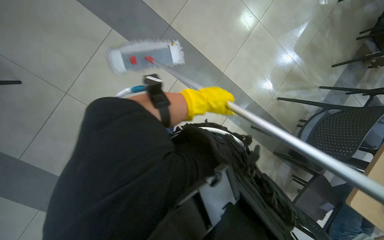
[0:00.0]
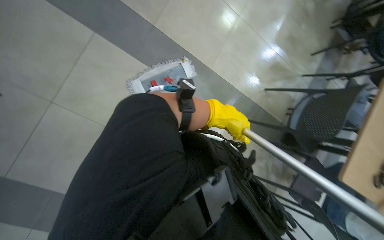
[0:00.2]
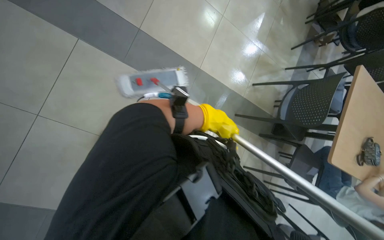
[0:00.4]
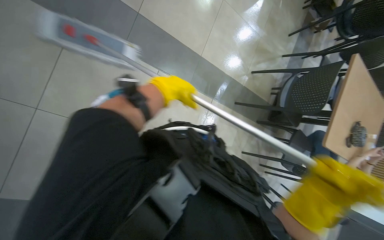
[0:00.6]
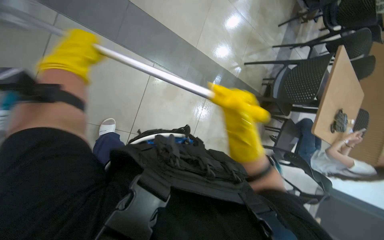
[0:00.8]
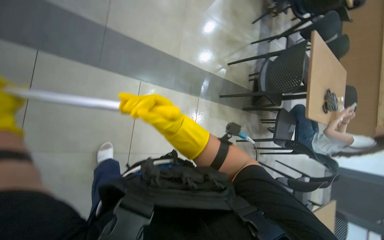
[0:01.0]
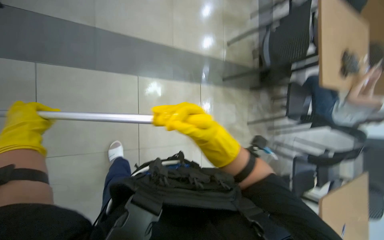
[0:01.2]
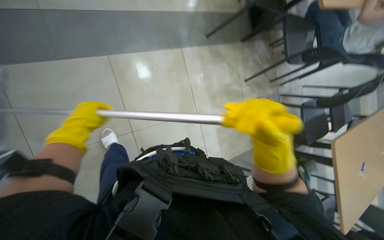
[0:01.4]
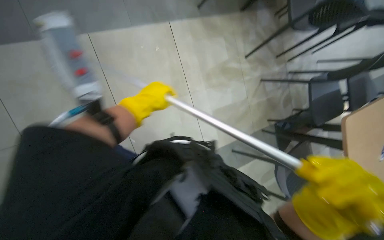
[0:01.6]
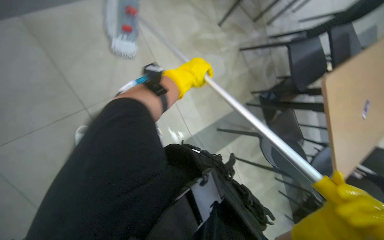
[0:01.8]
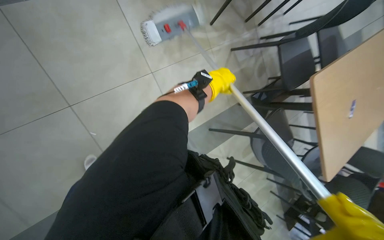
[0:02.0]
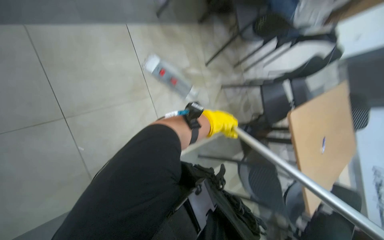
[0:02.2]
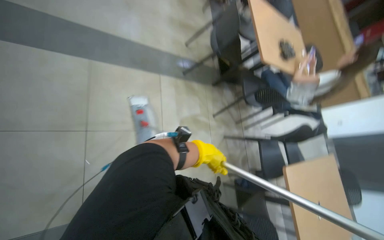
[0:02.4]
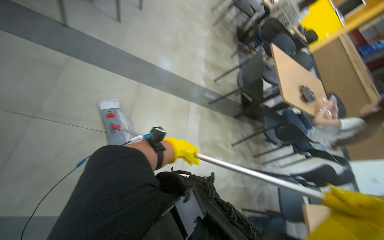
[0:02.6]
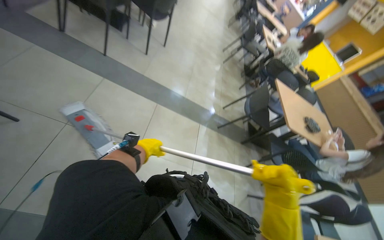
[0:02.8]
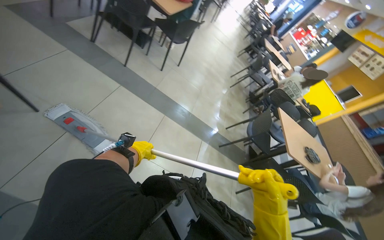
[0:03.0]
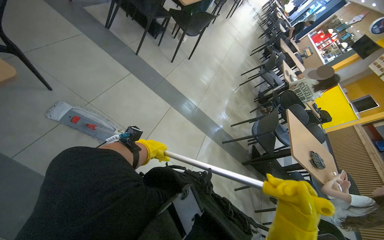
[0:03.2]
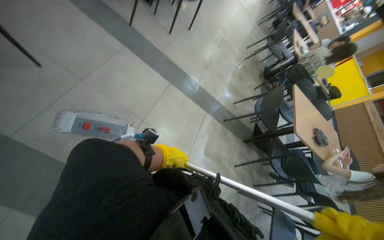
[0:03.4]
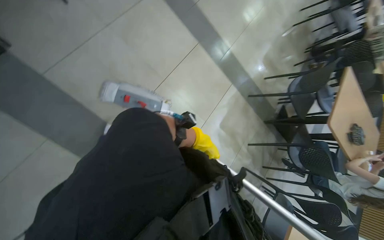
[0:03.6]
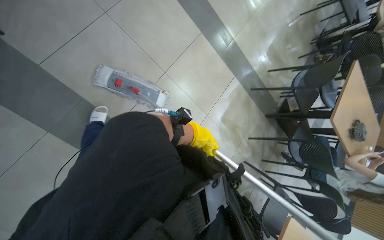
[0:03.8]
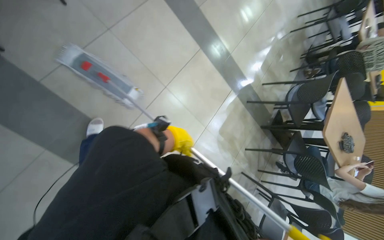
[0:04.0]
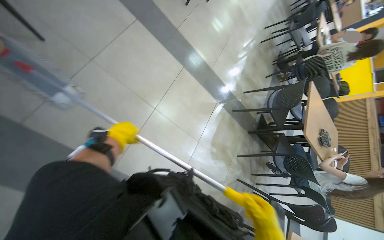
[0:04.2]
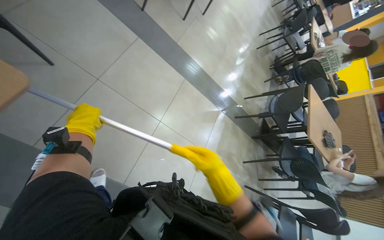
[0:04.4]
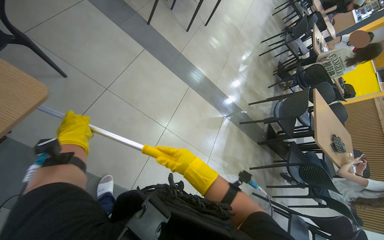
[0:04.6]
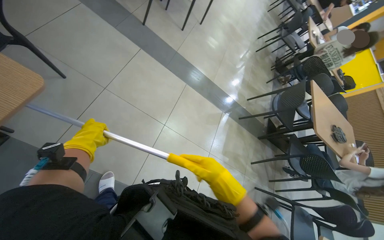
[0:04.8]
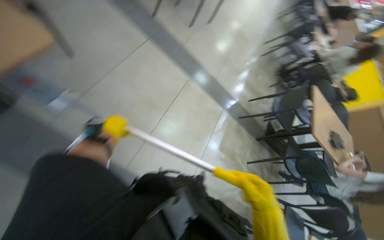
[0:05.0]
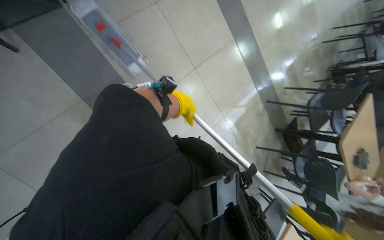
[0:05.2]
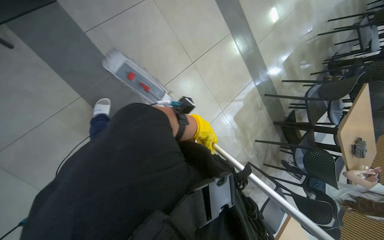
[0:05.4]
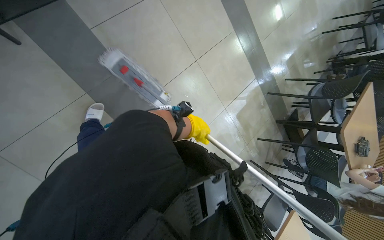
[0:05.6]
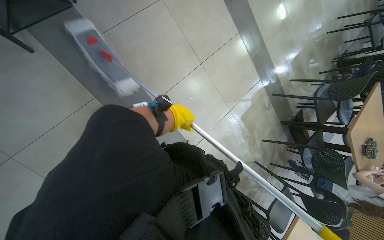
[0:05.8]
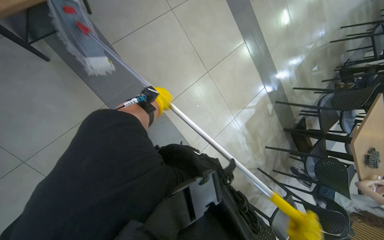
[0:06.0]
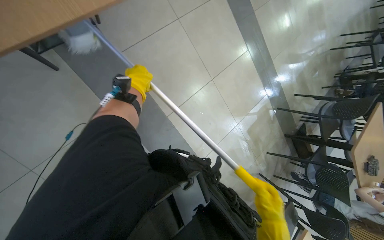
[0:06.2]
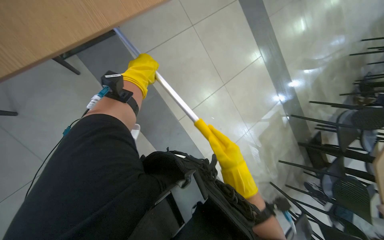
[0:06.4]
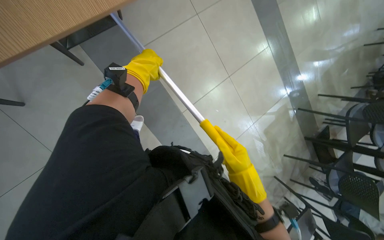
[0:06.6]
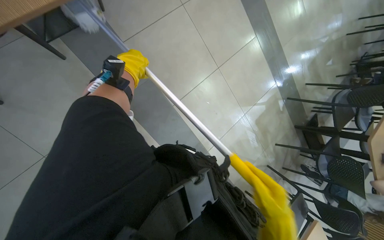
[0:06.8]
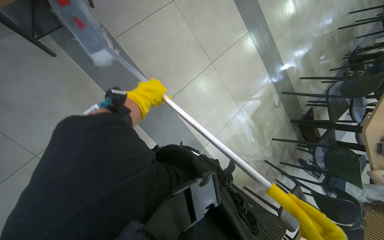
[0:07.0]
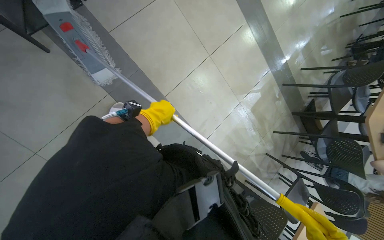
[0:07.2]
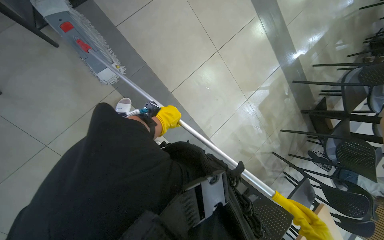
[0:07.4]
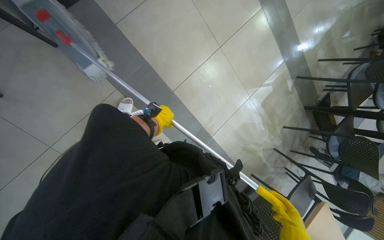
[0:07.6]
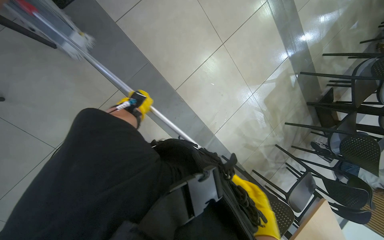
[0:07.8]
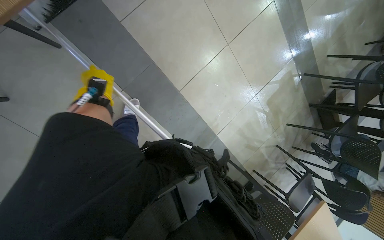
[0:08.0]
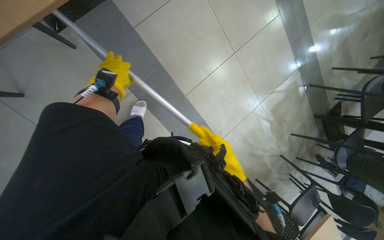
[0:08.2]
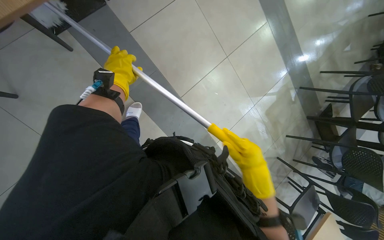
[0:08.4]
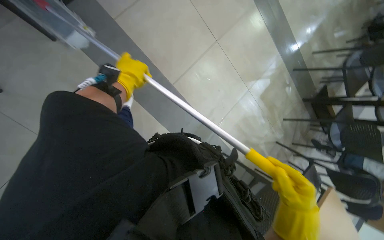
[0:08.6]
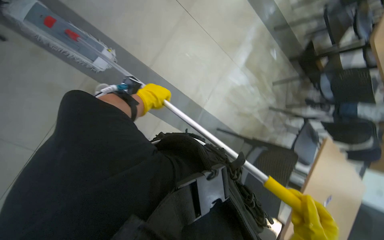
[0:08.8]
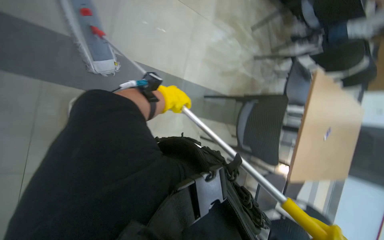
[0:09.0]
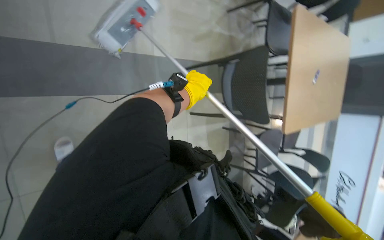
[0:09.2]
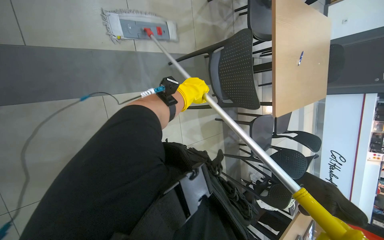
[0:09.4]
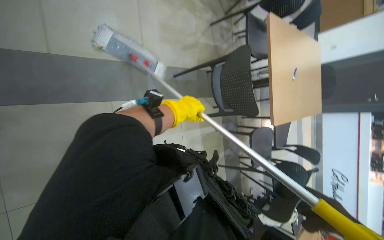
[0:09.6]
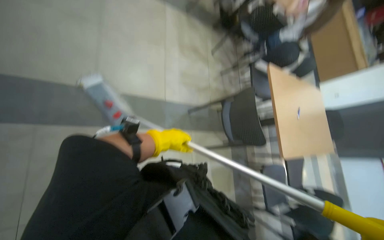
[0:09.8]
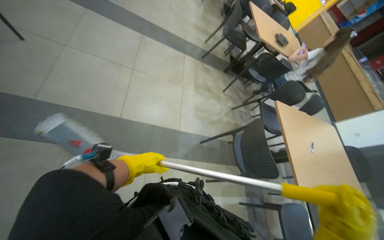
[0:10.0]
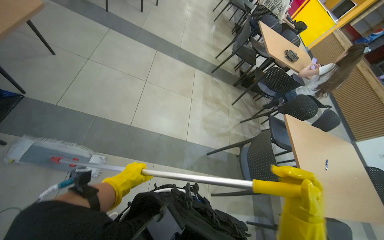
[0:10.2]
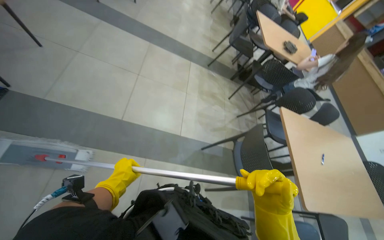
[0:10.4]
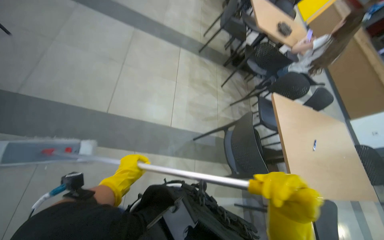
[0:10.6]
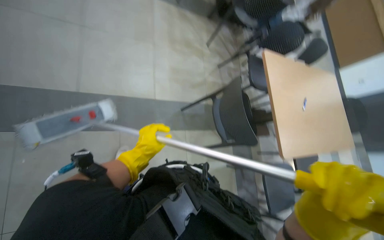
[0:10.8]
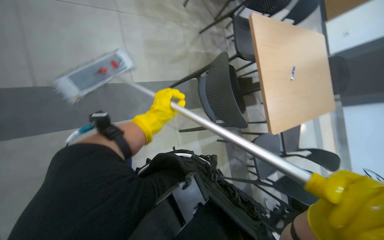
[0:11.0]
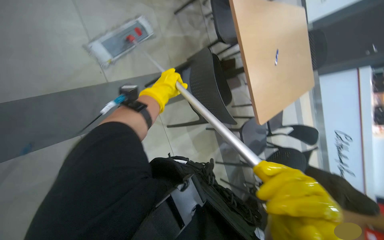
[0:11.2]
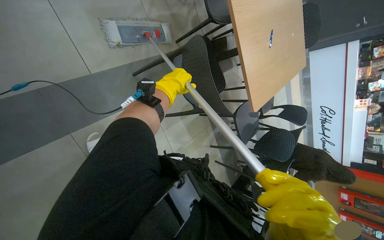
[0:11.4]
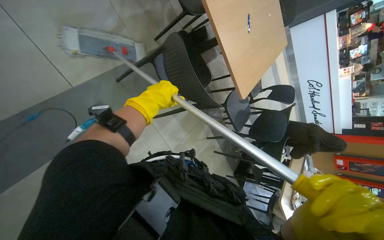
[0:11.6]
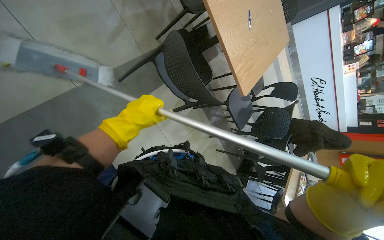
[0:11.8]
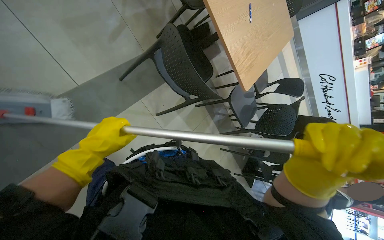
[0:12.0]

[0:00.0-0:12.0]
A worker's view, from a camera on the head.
Job: mopping floor.
The whole recording: Mopping the floor. The worker mops the floor with a flat mop, pausing to rinse and wring the mop head.
0:01.6 to 0:03.0: The wearer moves about 70 cm. The view tilts roughly 55 degrees upward. The scene rotates clockwise by about 30 degrees.
0:03.0 to 0:04.4: The view tips downward by approximately 20 degrees.
0:04.4 to 0:06.0: The head rotates approximately 25 degrees to the left.
0:07.6 to 0:09.0: The view tips downward by roughly 15 degrees. The scene rotates counterclockwise by approximately 30 degrees.
0:09.0 to 0:10.4: The camera pitches upward, by approximately 25 degrees.
0:10.4 to 0:12.0: The wearer moves about 40 cm. The head turns to the right by some 40 degrees. The view tilts about 50 degrees downward.

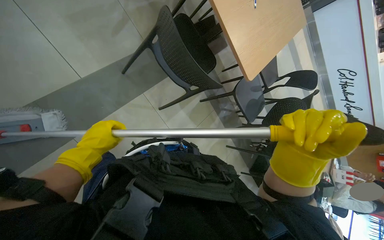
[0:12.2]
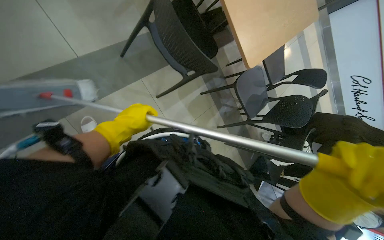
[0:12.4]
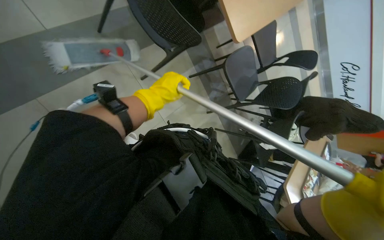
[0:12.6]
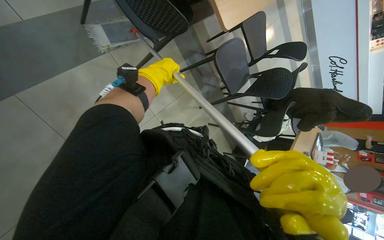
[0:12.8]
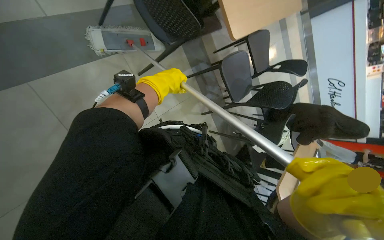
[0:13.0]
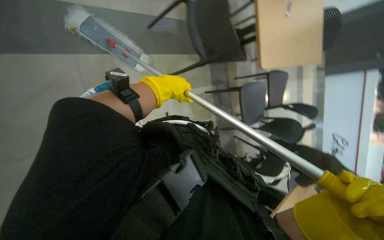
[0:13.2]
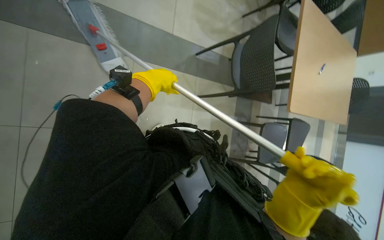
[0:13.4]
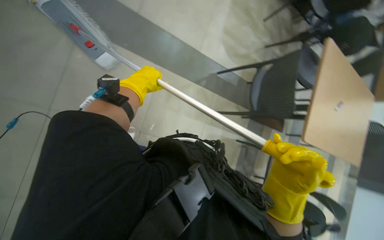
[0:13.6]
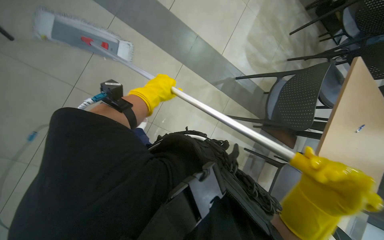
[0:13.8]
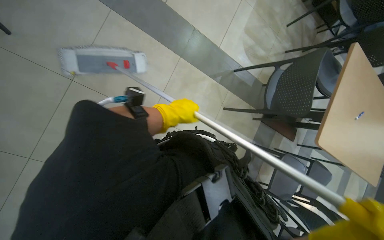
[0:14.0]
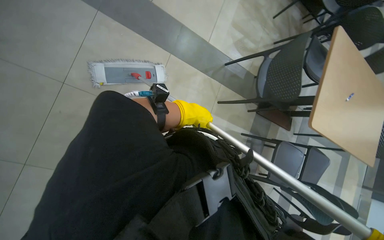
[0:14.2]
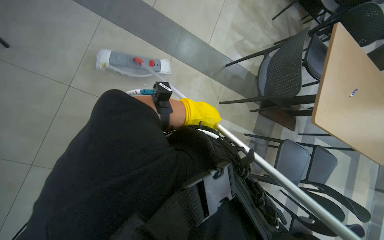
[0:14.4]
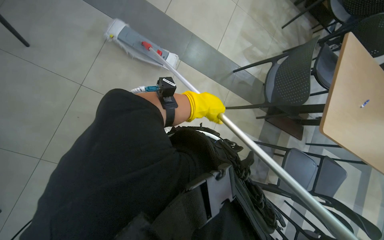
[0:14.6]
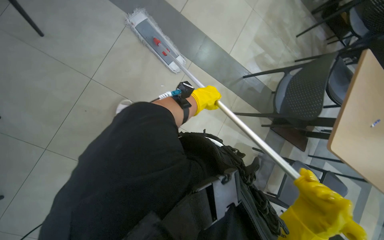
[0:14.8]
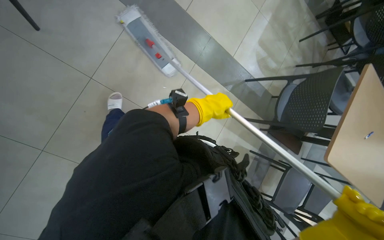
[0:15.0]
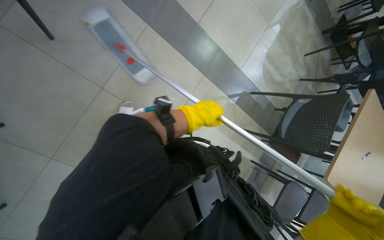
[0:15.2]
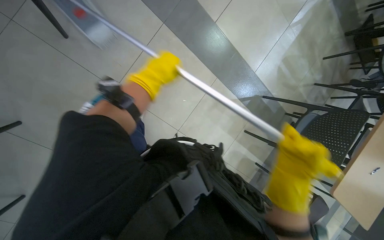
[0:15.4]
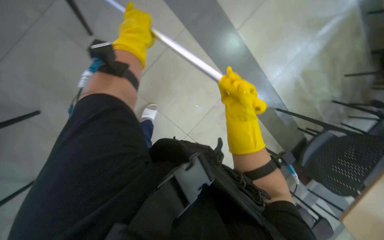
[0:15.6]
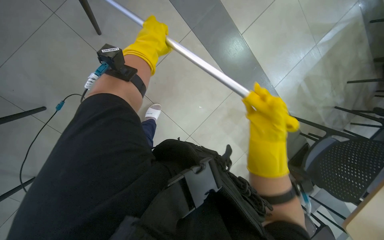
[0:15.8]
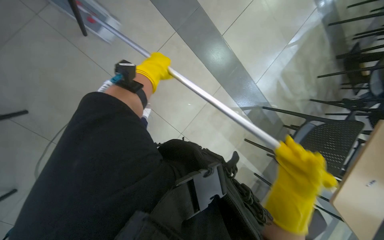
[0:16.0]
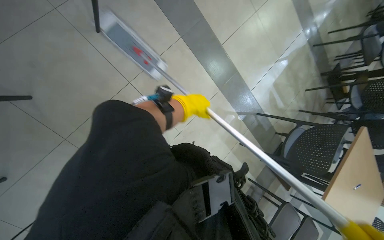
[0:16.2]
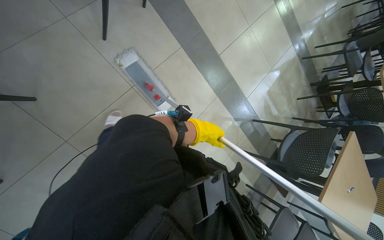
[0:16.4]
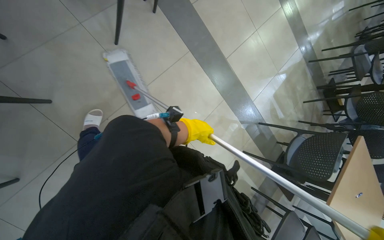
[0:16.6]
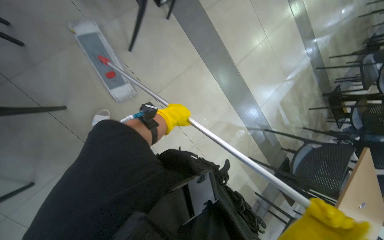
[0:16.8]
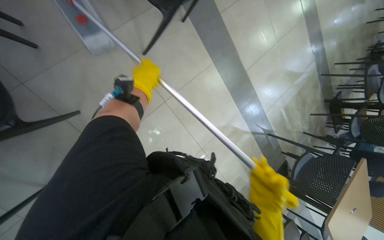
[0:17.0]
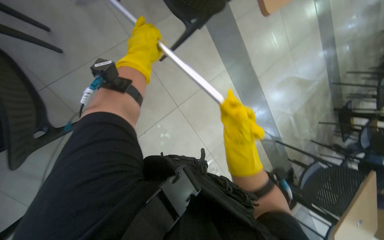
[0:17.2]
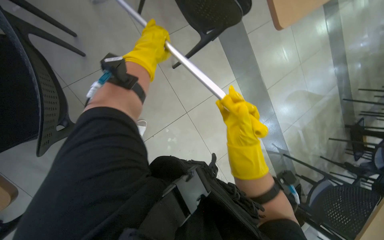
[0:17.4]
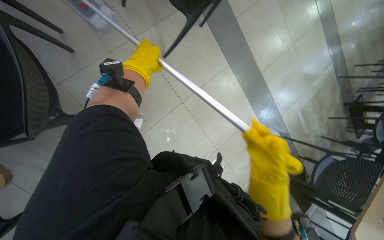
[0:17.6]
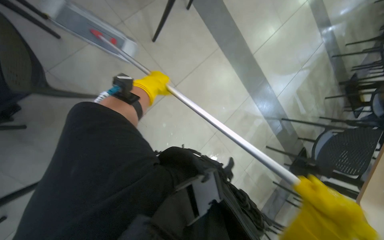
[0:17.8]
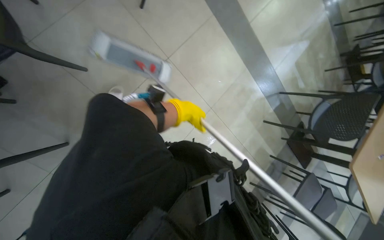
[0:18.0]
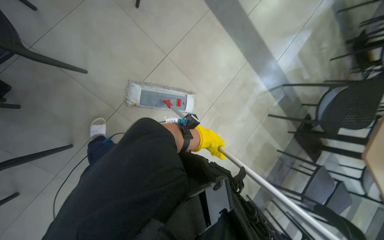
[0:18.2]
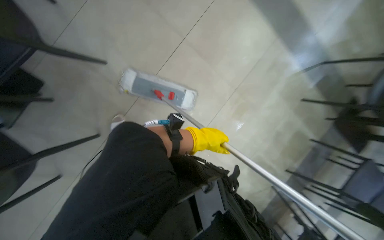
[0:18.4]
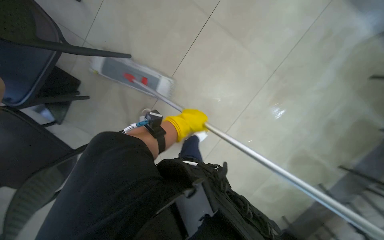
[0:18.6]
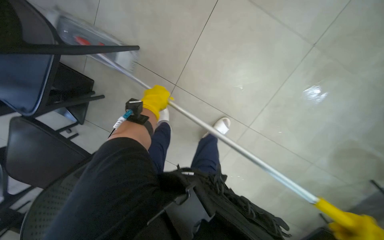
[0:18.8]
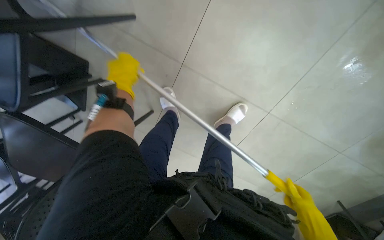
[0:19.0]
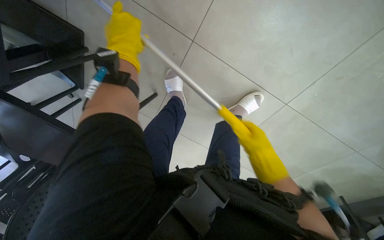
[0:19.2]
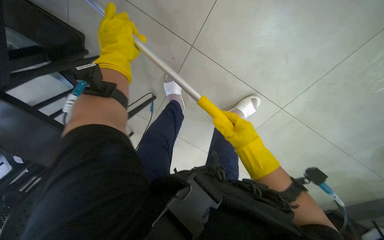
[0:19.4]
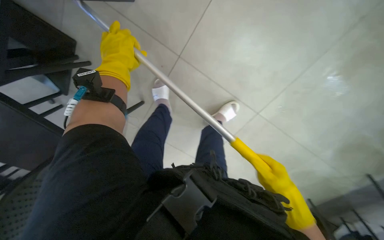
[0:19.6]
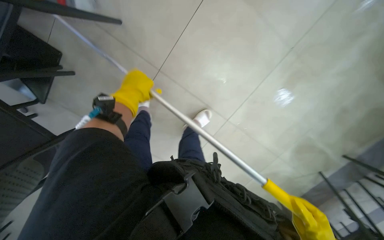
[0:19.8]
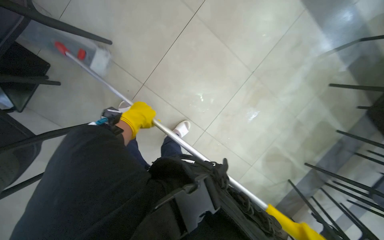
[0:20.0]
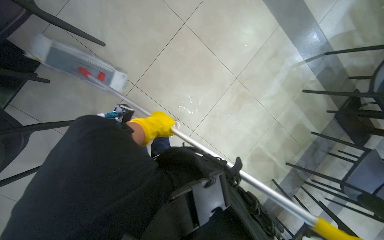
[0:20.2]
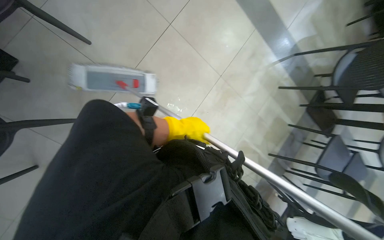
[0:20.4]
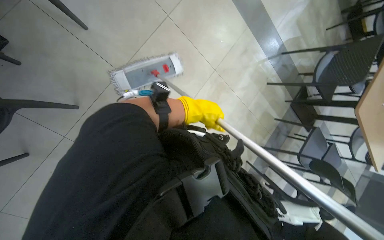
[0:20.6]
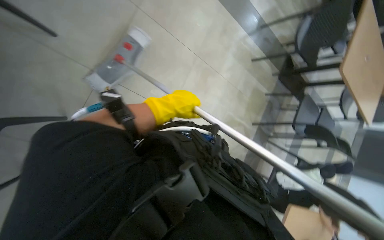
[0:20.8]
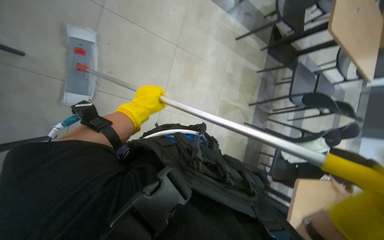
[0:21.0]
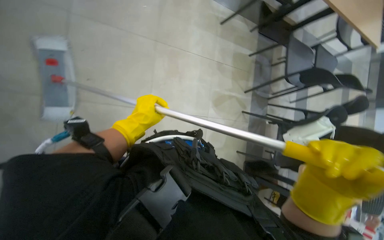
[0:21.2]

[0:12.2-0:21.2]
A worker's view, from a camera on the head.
Job: mopping floor.
The whole recording: Mopping the floor. The worker mops the floor with a flat mop, pausing to rinse and wring the mop head.
0:12.2 to 0:13.8: The head travels approximately 40 cm. The wearer looks about 20 degrees further upward. Everything in view rotates some 40 degrees clockwise.
0:16.6 to 0:18.2: The left hand moves roughly 50 cm up the picture and comes back.
0:18.2 to 0:19.8: The view swings about 15 degrees to the left. The view tips downward by roughly 15 degrees.
0:19.8 to 0:21.2: The wearer's head swings about 35 degrees to the right.
